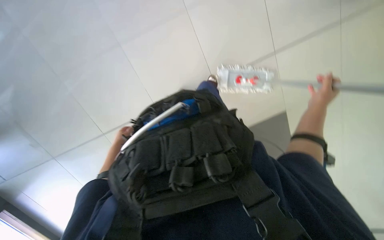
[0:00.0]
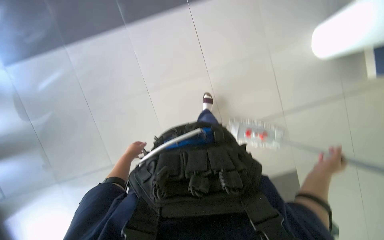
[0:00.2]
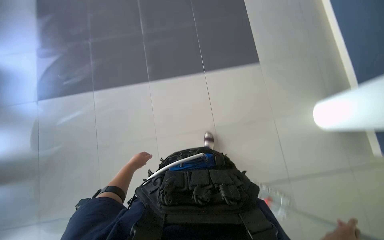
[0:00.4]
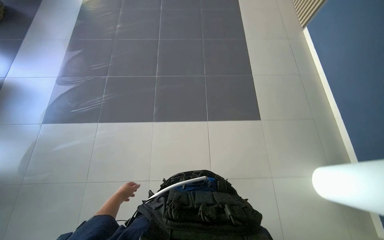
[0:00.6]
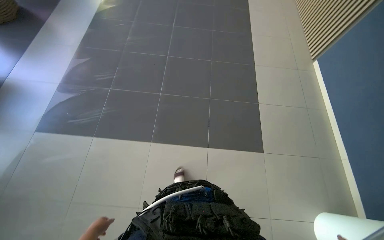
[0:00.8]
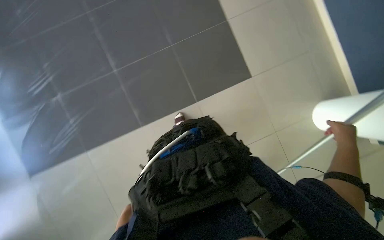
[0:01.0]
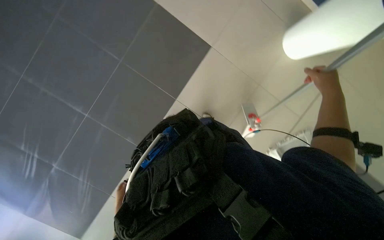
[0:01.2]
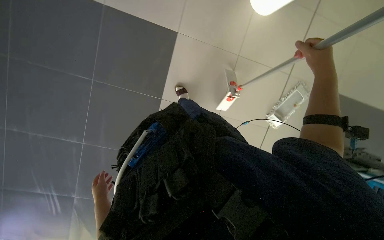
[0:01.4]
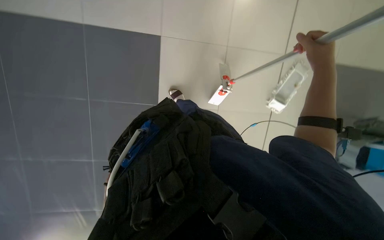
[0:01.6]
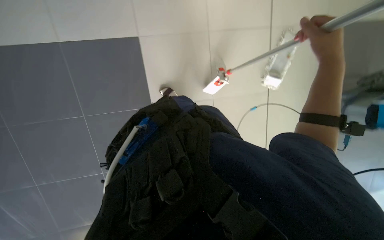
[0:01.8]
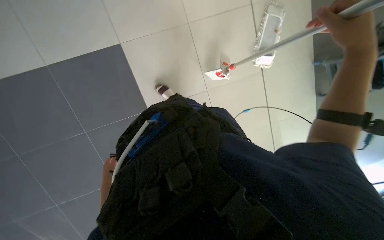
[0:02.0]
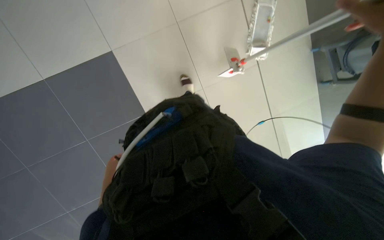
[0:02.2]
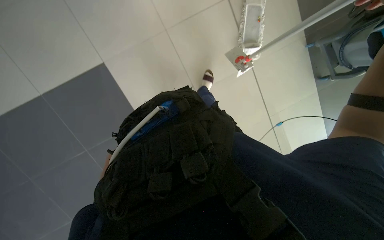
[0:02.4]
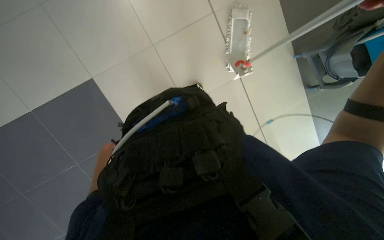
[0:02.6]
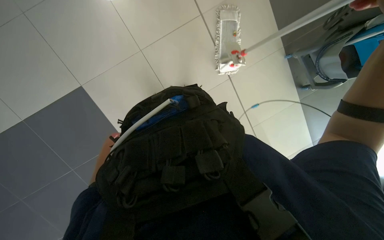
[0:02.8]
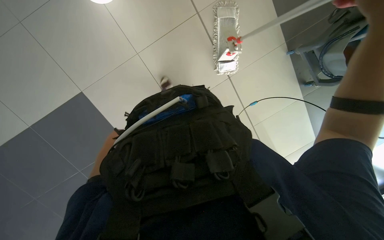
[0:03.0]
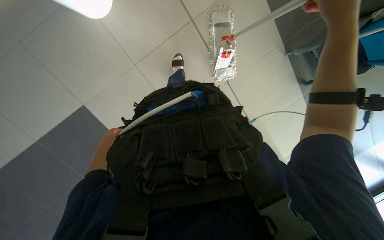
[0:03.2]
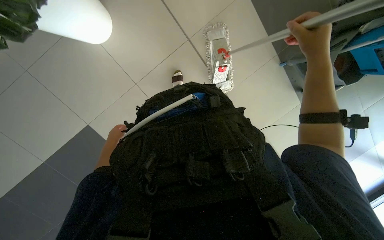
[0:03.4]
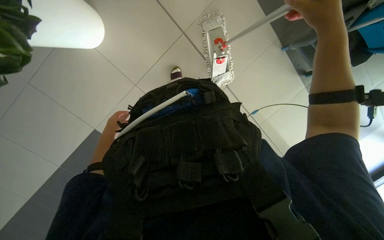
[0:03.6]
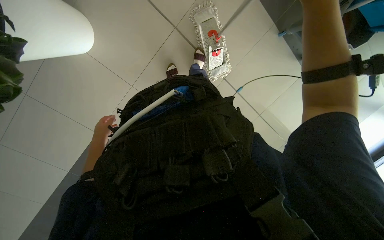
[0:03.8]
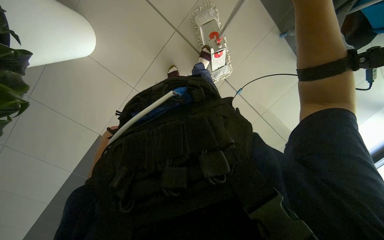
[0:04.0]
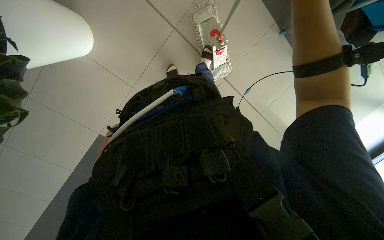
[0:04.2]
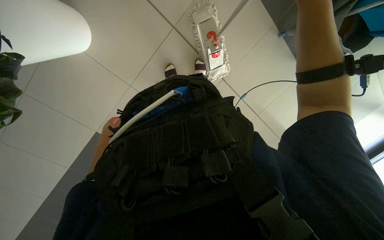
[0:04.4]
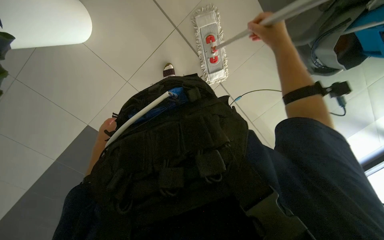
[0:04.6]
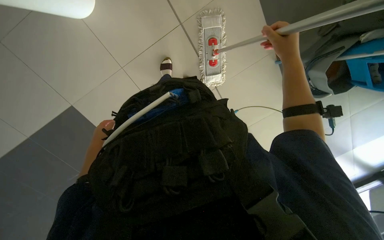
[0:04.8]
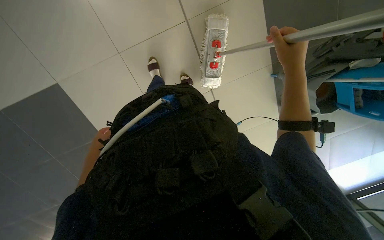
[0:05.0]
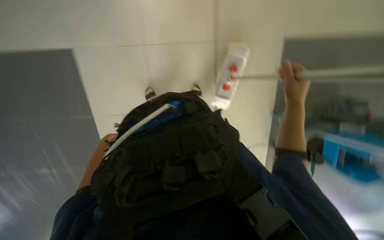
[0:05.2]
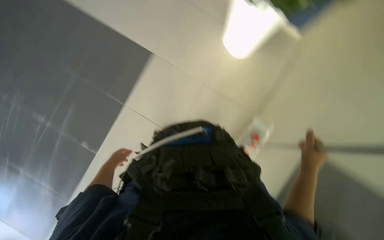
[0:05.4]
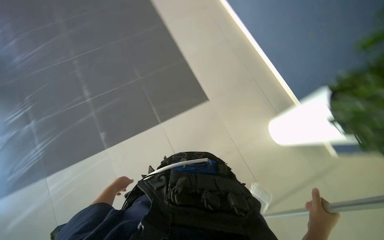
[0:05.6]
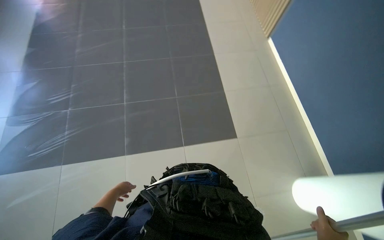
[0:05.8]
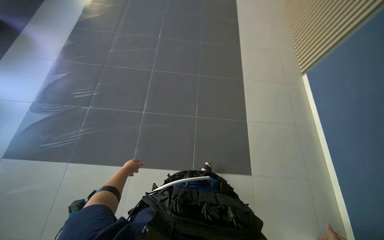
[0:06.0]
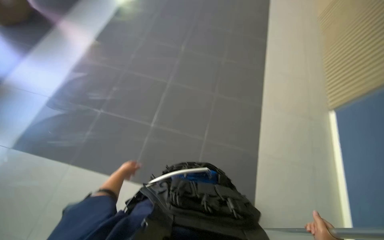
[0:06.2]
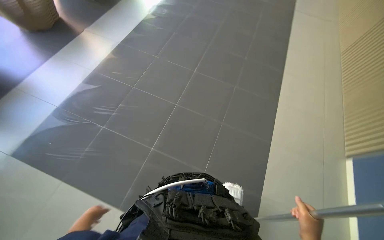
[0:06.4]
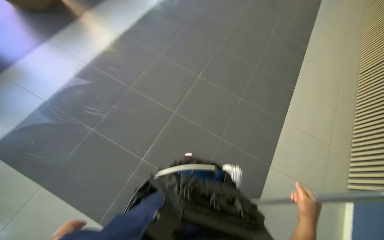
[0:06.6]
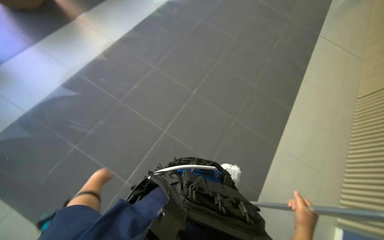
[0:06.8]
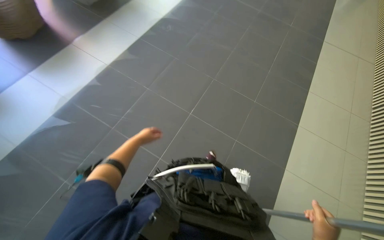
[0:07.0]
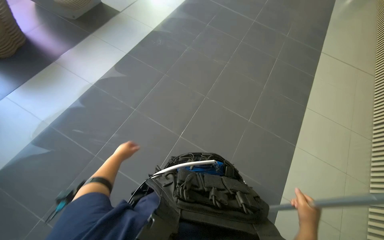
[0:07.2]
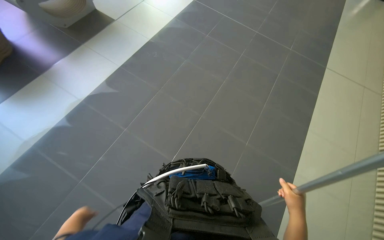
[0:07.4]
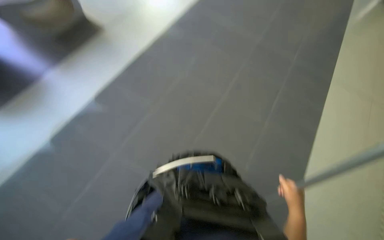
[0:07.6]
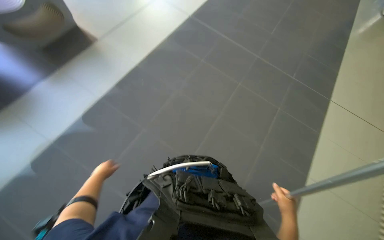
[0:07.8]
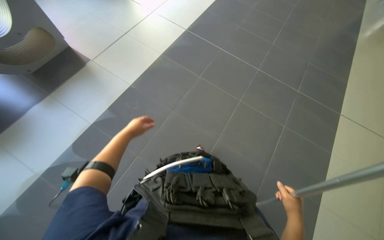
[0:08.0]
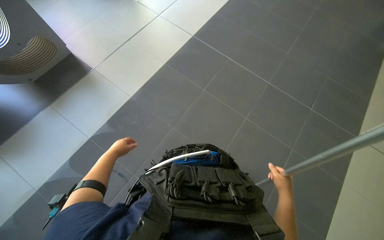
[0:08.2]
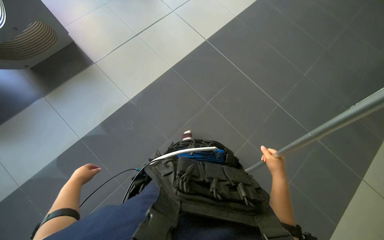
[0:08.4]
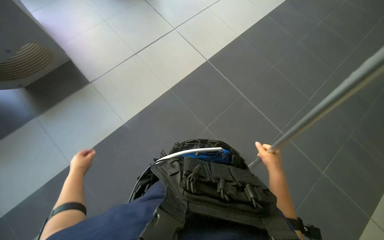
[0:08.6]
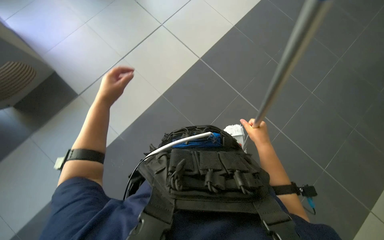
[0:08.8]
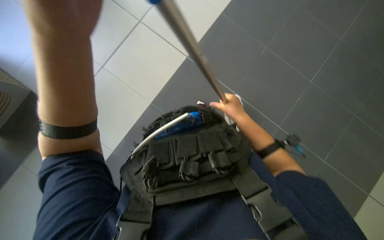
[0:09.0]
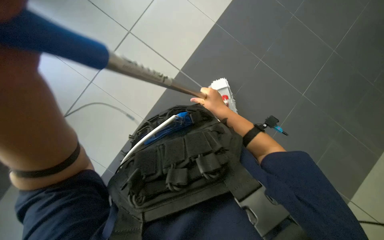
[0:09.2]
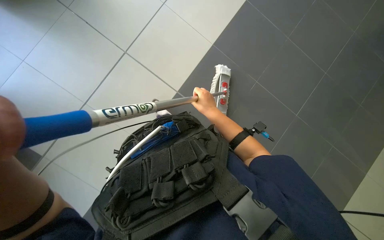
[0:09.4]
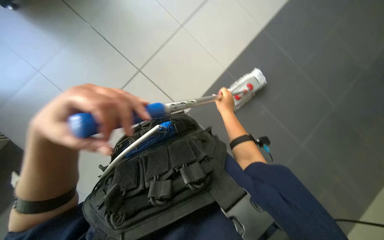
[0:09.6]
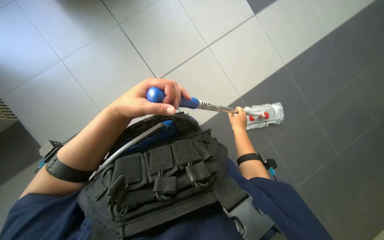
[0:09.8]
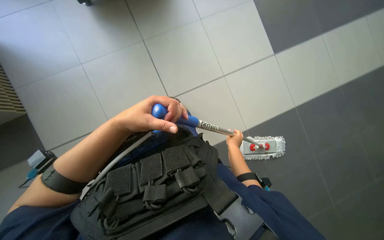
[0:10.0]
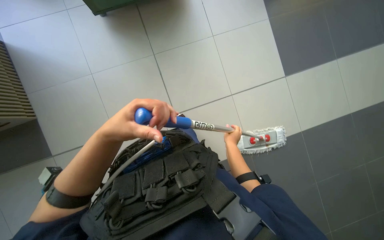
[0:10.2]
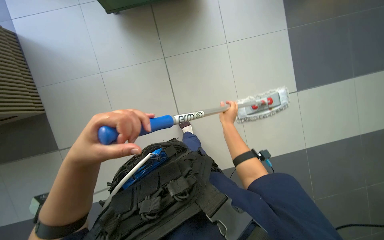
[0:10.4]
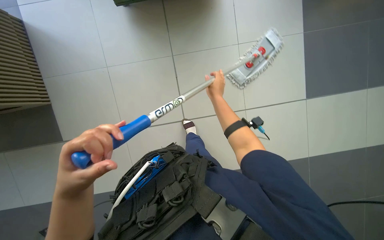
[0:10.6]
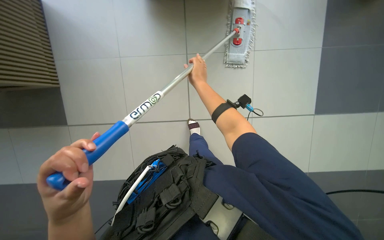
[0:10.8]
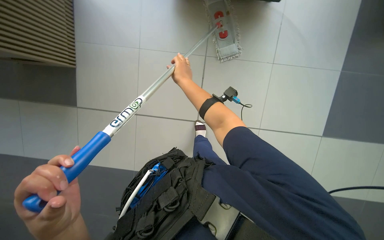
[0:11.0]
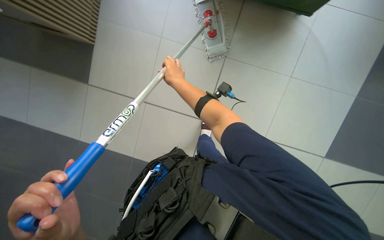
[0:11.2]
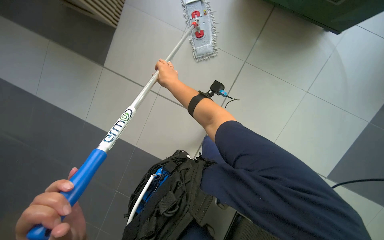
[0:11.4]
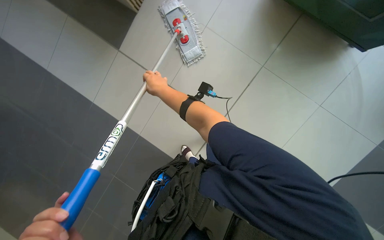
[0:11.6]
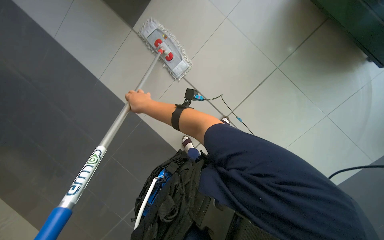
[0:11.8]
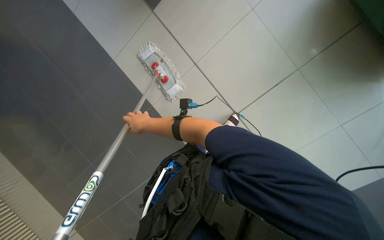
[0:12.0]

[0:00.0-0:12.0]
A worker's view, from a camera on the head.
Job: mopping floor.
The whole recording: Mopping floor. The worker continues mopping the tiled floor with a white mop head.
0:00.0 to 0:01.6: The camera pitches upward, by about 40 degrees.
0:01.6 to 0:03.0: The left hand heads up the picture, covering some 30 cm.
0:03.0 to 0:04.4: The left hand moves nearer and farther over approximately 15 cm, changing direction 2 times.
0:04.4 to 0:06.0: The wearer looks about 45 degrees further upward. Everything in view rotates about 70 degrees clockwise.
0:07.6 to 0:09.0: The camera travels some 50 cm. The view tilts about 15 degrees downward. The scene rotates counterclockwise by roughly 25 degrees.
0:10.4 to 0:12.0: The right hand heads to the left, covering approximately 20 cm.

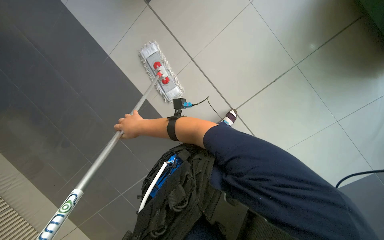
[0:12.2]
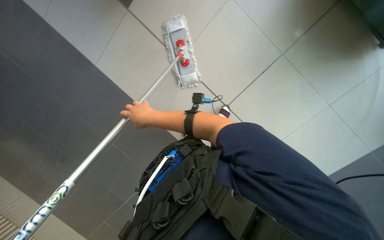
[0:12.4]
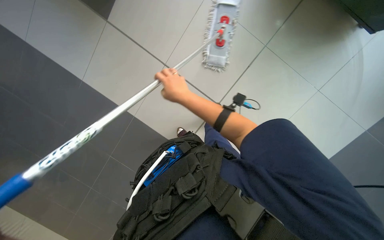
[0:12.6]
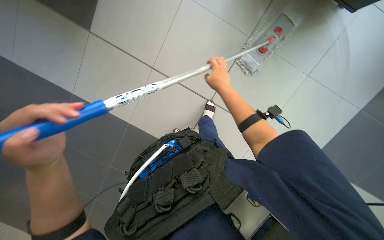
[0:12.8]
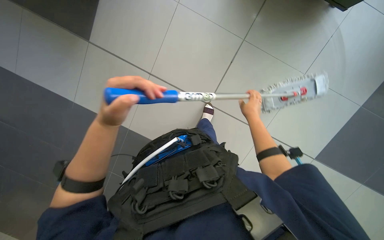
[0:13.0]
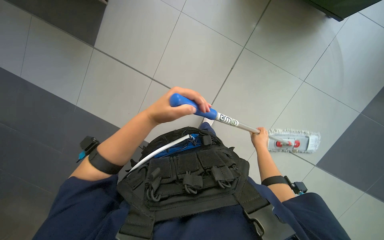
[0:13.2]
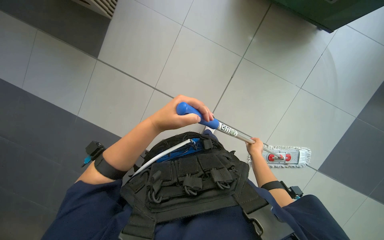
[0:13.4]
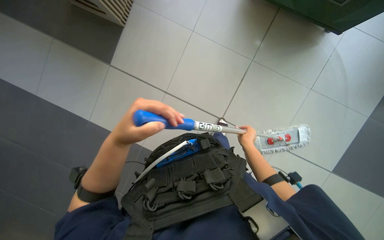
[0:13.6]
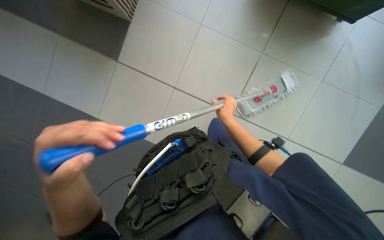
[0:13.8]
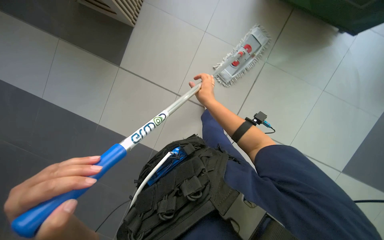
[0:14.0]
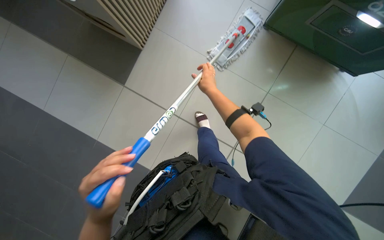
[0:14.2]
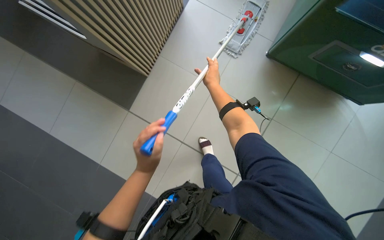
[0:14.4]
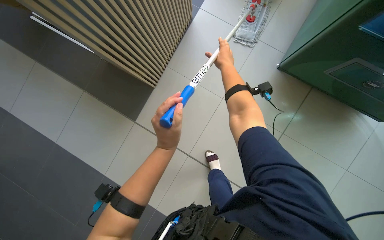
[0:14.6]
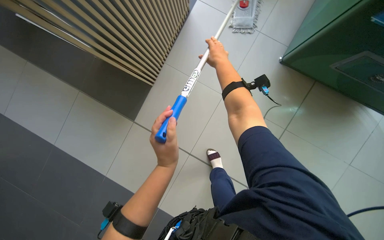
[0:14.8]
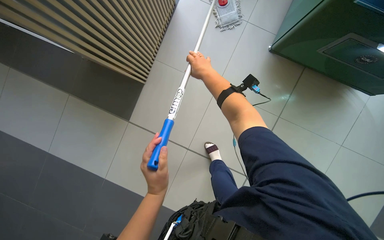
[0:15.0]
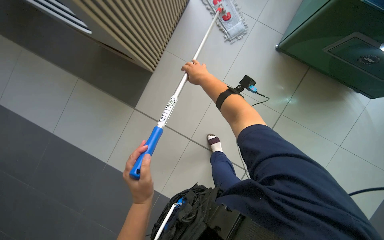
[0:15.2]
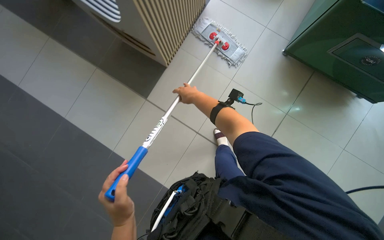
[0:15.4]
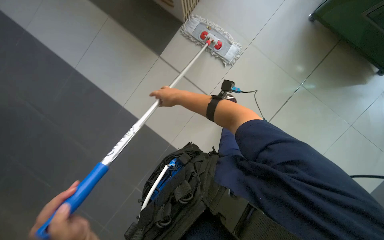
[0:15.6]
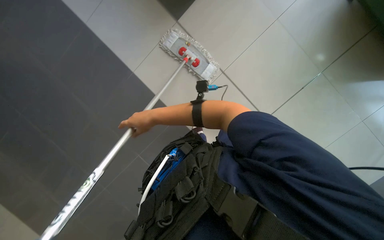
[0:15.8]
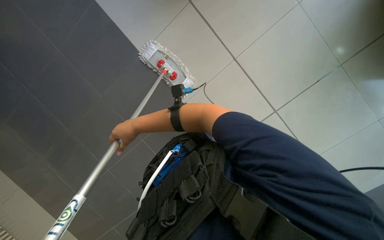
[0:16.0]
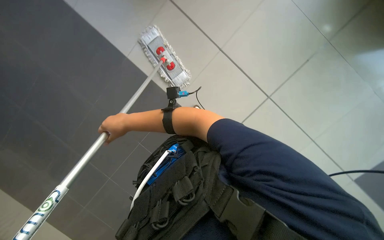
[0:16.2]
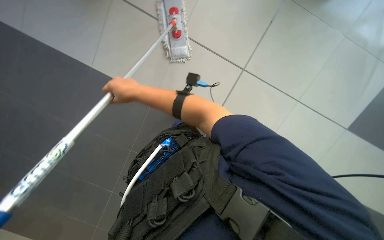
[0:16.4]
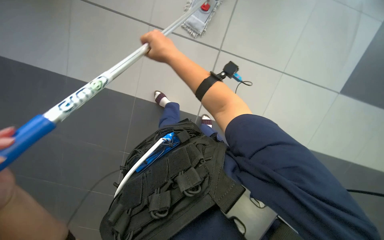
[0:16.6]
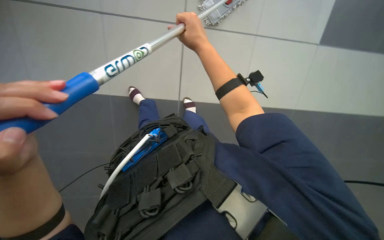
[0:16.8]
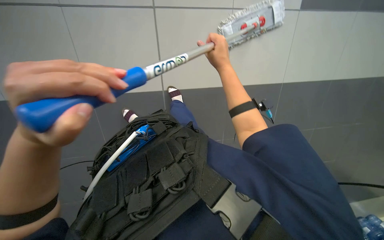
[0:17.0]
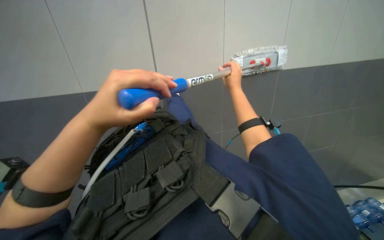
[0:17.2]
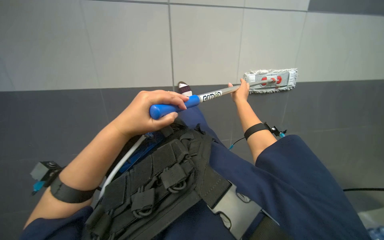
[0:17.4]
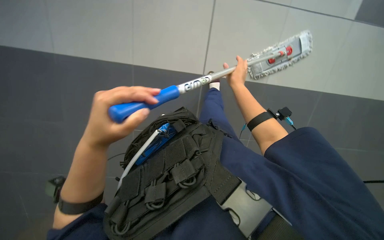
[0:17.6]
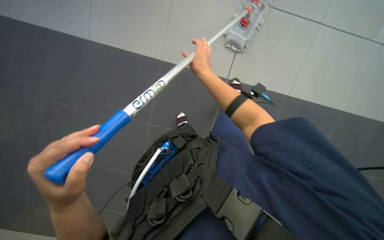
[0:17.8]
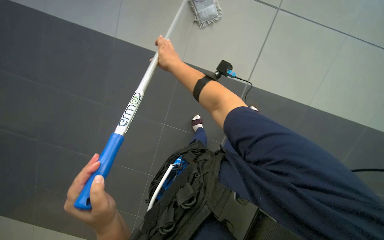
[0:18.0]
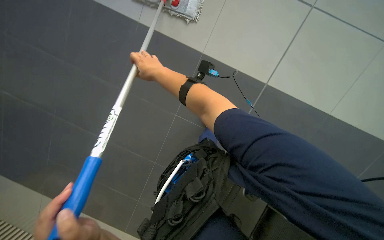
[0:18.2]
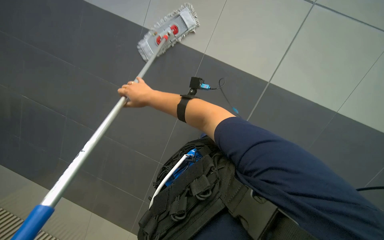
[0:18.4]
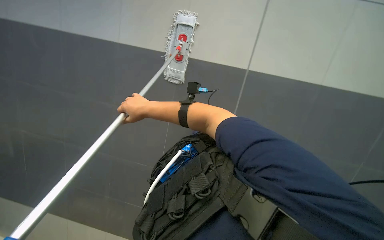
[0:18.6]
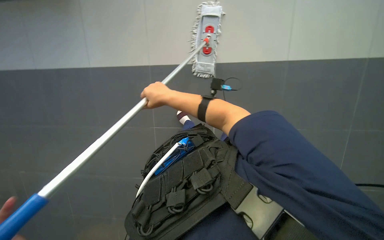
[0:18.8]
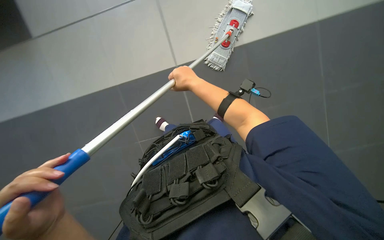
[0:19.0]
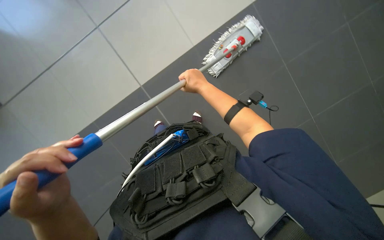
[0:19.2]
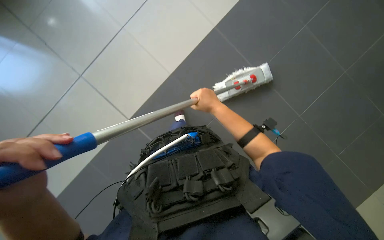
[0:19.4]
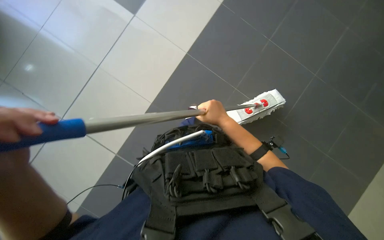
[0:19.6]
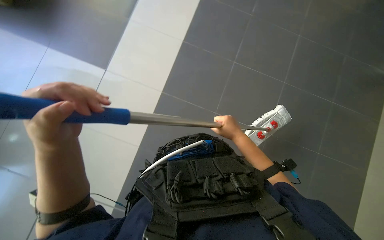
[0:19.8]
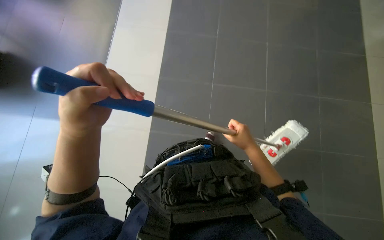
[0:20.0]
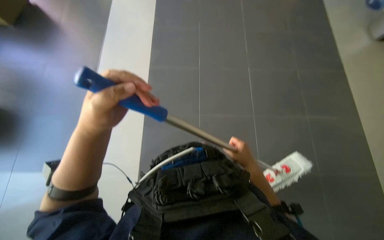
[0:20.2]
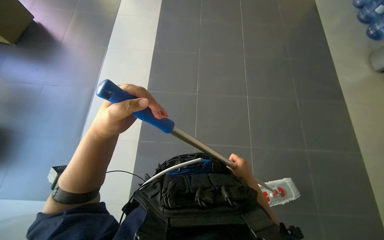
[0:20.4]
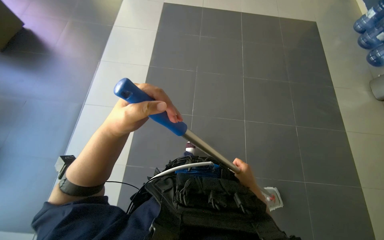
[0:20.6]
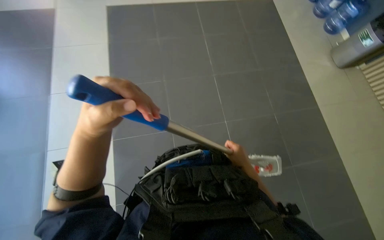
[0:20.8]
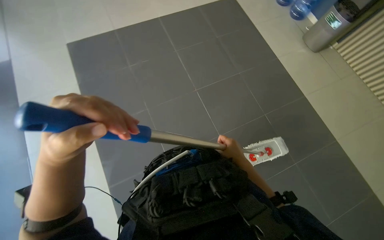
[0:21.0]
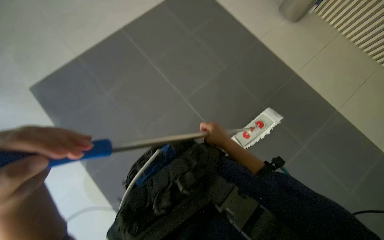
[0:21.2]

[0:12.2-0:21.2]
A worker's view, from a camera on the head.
Job: mopping floor.
The whole recording: Mopping floor. The worker continues mopping the tiled floor with a white mop head.
0:12.2 to 0:13.8: The right hand heads to the right, covering roughly 20 cm.
0:13.8 to 0:15.2: The right hand is displaced up the picture and to the left by approximately 25 cm.
0:15.2 to 0:16.6: The right hand heads nearer to the camera, covering about 20 cm.
0:18.2 to 0:19.8: The head turns to the left by some 40 degrees.
0:19.8 to 0:21.2: The right hand reaches about 10 cm down the picture, then returns.
